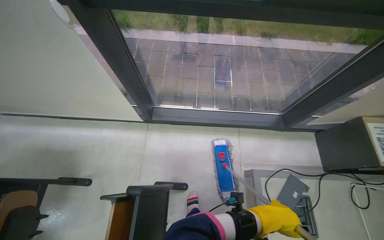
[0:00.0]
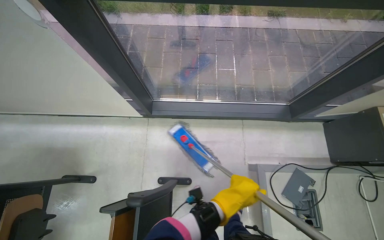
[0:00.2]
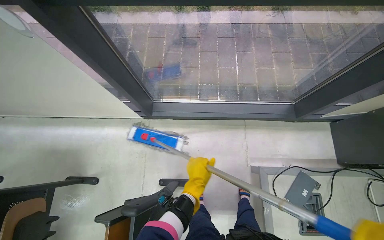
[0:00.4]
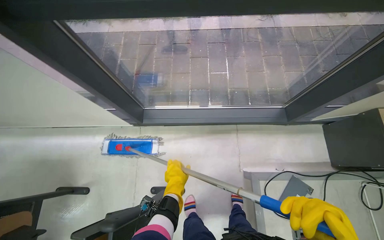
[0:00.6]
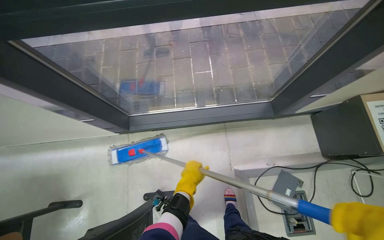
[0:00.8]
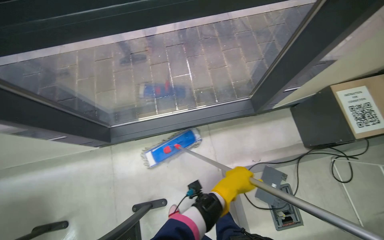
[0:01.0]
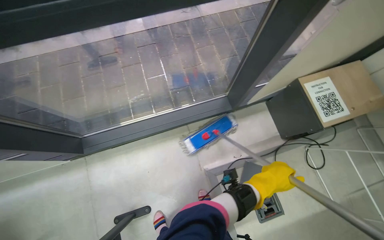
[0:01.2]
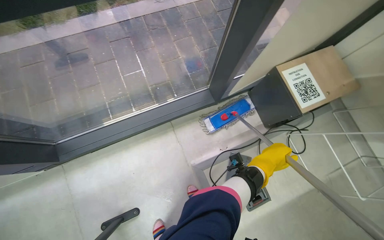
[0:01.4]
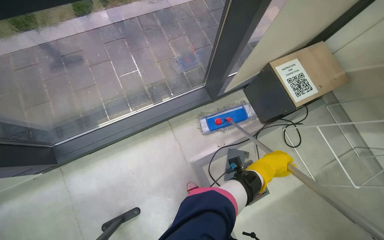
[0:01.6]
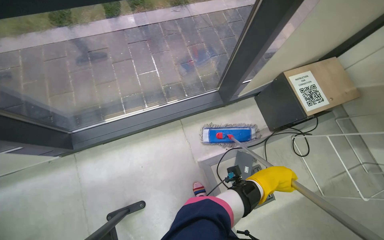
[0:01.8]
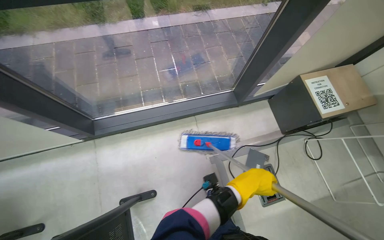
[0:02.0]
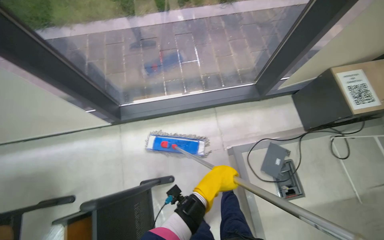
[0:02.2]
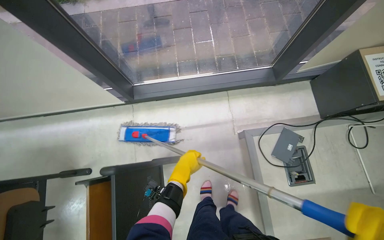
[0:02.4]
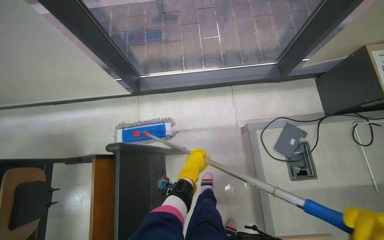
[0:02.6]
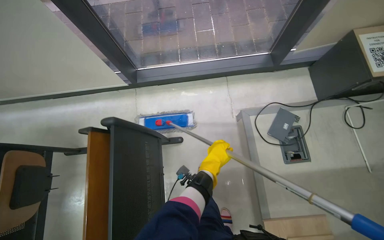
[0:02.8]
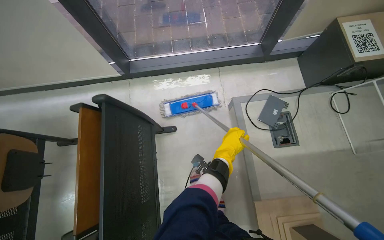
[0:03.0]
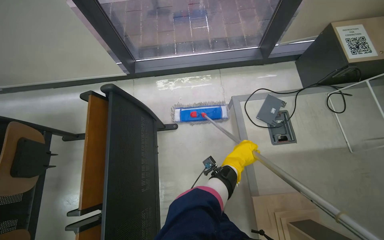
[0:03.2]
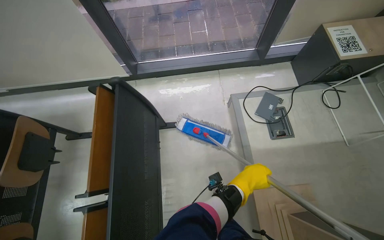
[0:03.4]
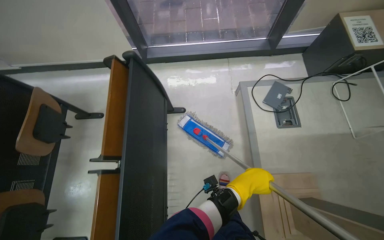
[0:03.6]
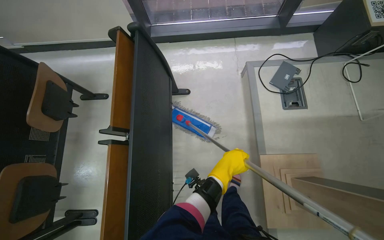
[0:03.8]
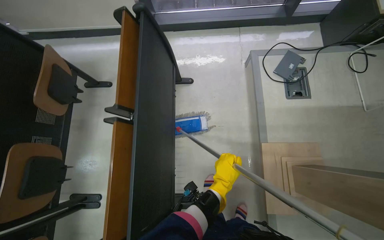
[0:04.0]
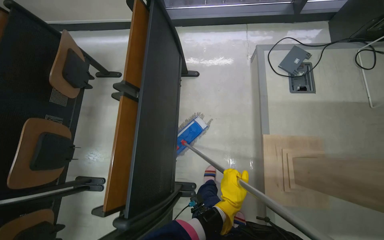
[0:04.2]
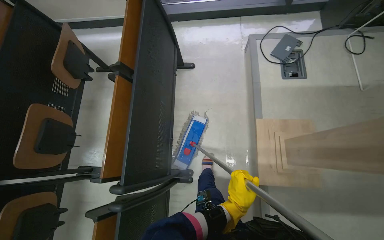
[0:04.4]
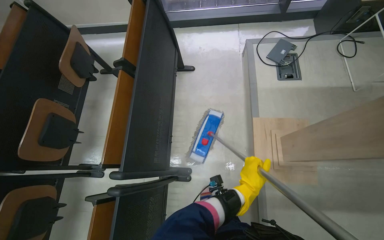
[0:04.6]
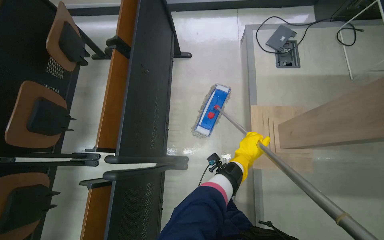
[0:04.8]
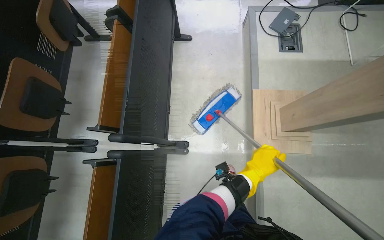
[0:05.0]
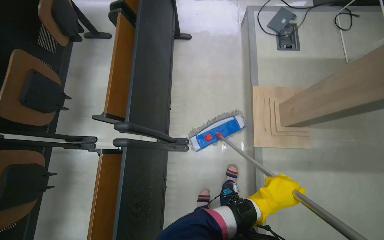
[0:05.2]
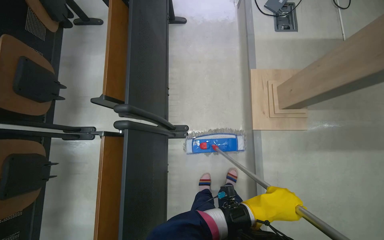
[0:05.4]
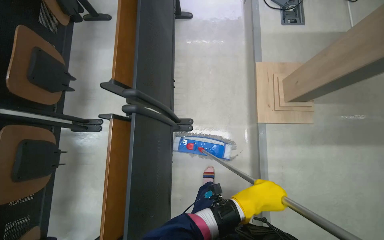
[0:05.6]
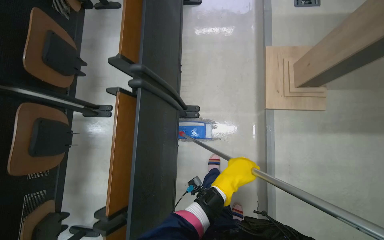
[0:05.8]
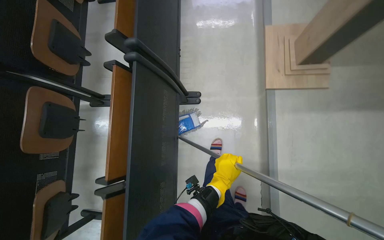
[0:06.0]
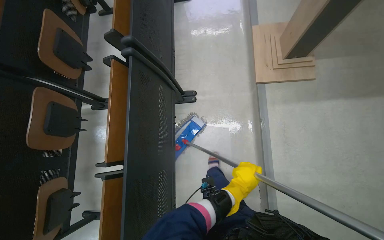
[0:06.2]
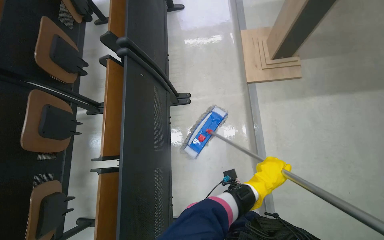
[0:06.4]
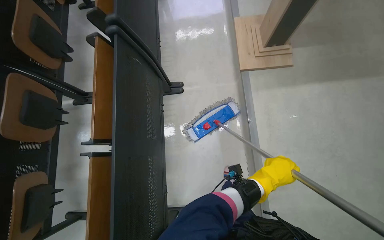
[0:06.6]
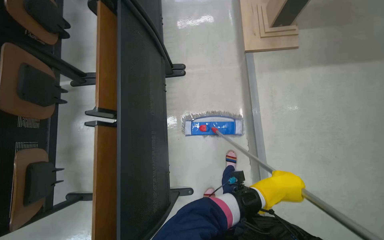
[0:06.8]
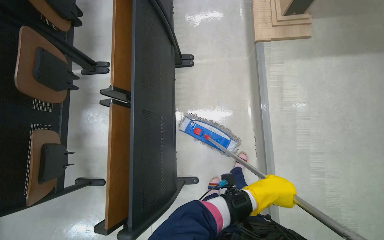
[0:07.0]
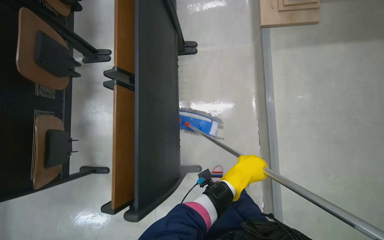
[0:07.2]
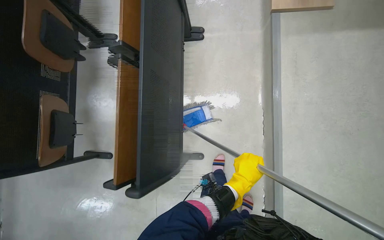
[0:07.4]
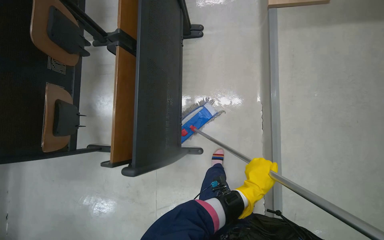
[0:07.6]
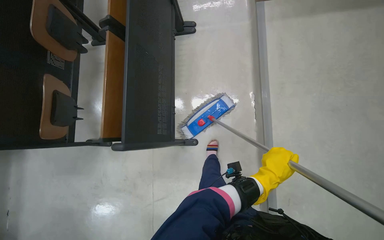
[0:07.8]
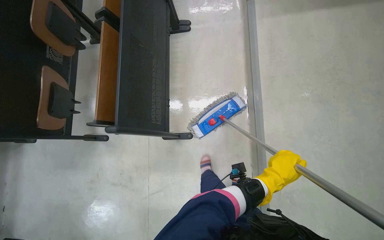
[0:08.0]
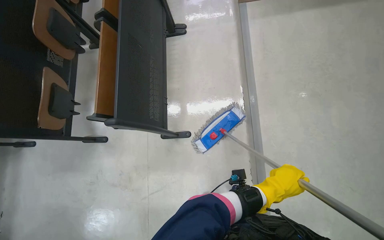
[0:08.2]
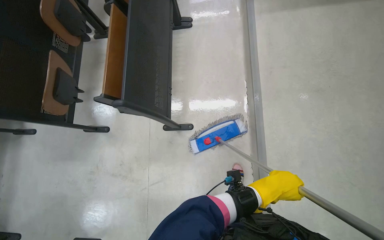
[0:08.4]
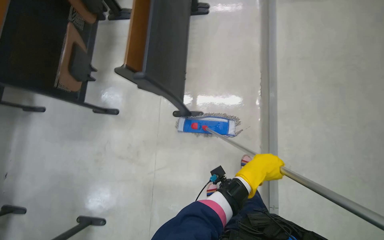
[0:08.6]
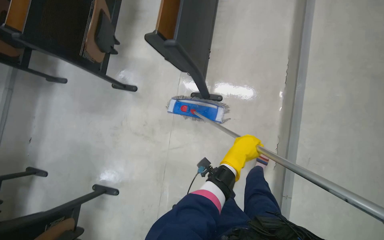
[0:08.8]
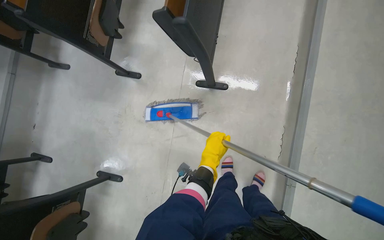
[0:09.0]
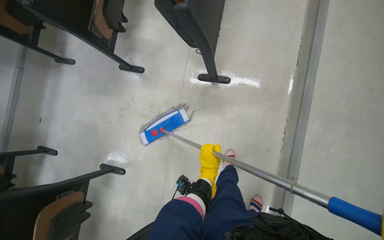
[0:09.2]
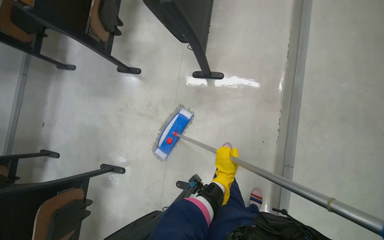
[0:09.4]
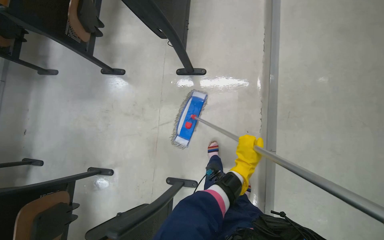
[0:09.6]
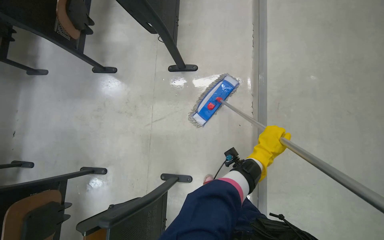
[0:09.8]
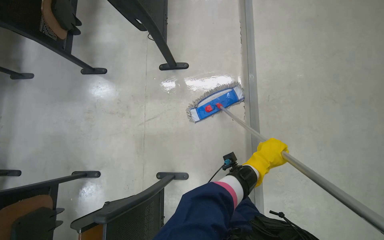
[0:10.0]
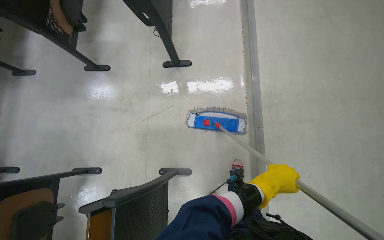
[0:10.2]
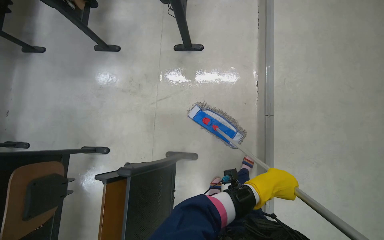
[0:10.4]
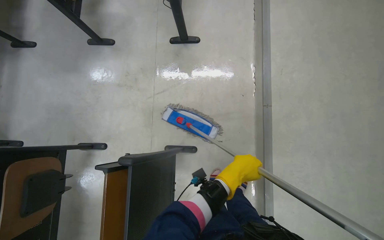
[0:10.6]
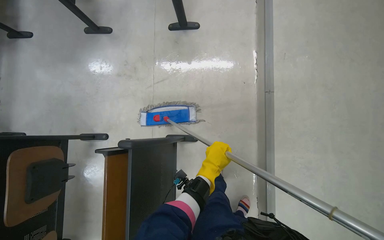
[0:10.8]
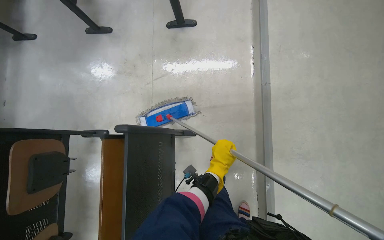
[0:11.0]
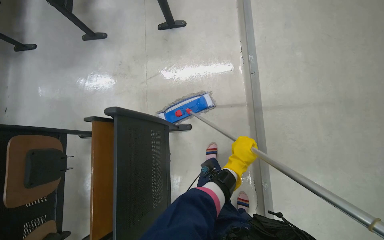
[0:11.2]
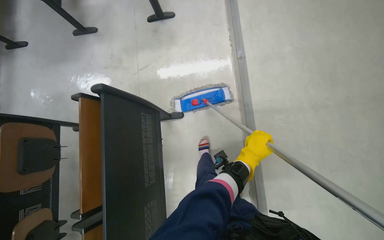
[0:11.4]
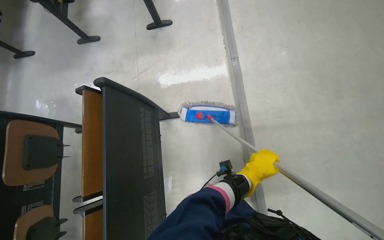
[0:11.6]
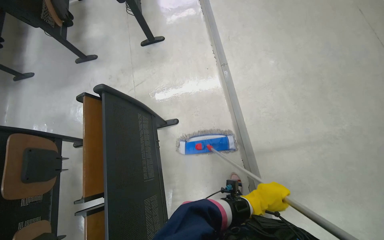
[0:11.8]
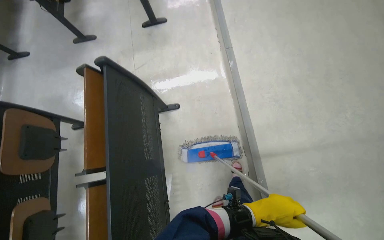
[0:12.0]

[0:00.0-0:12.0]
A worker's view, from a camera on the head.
Job: mopping floor.
The whole recording: Mopping lecture hall floor. The worker mops the floor of the lecture hall, moving between rows of seats.
0:00.0 to 0:01.6: The camera is carried approximately 50 cm. The wearer looks some 30 degrees further to the right.
0:01.6 to 0:03.0: The head travels approximately 60 cm. The wearer's head swings approximately 20 degrees to the left.
0:03.0 to 0:04.4: The wearer moves some 60 cm.
0:04.4 to 0:06.0: The camera travels some 60 cm.
0:06.0 to 0:07.6: The wearer moves approximately 60 cm.
0:07.6 to 0:09.0: The camera is carried approximately 50 cm.
0:09.0 to 0:10.4: The camera is carried roughly 60 cm.
0:10.4 to 0:12.0: The wearer moves some 70 cm.

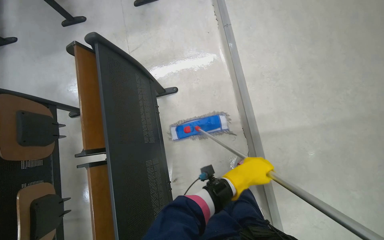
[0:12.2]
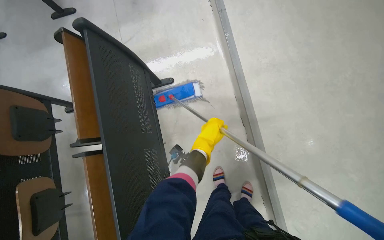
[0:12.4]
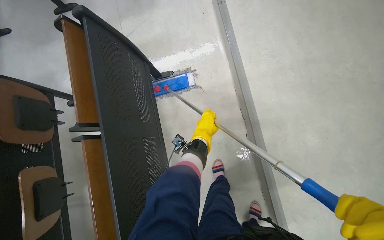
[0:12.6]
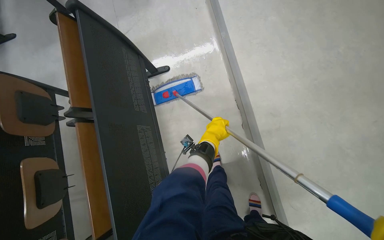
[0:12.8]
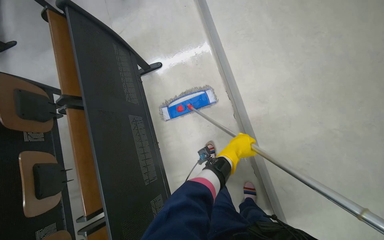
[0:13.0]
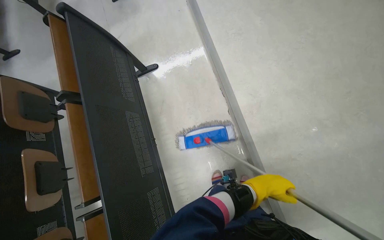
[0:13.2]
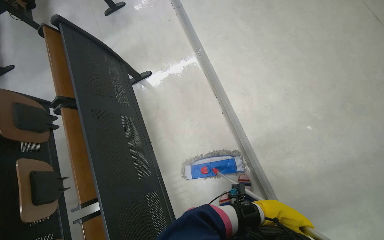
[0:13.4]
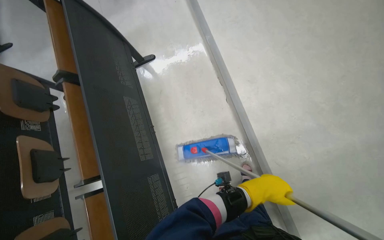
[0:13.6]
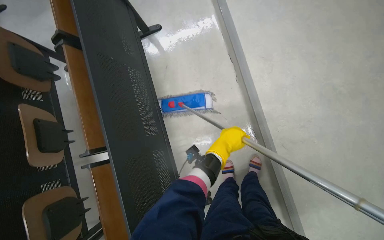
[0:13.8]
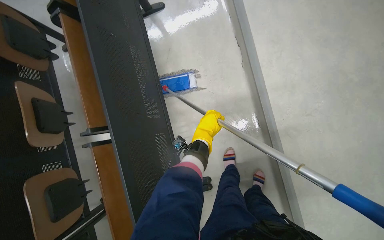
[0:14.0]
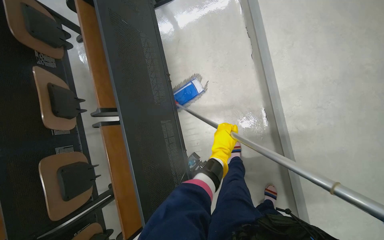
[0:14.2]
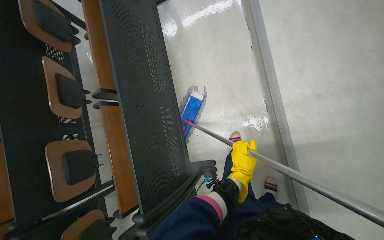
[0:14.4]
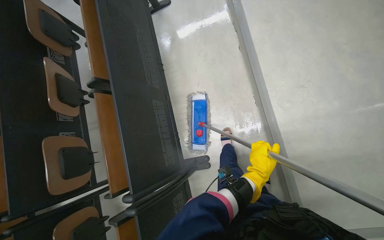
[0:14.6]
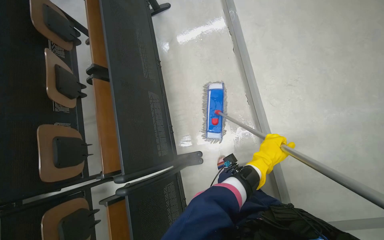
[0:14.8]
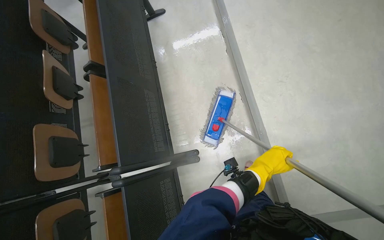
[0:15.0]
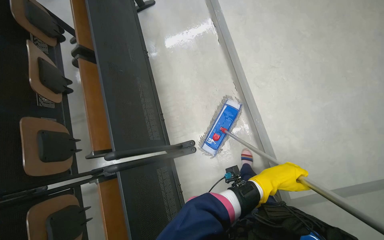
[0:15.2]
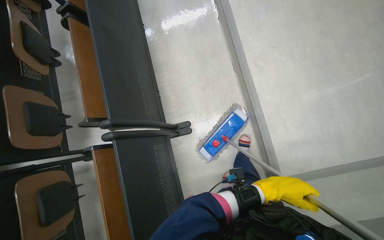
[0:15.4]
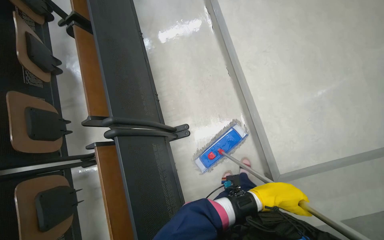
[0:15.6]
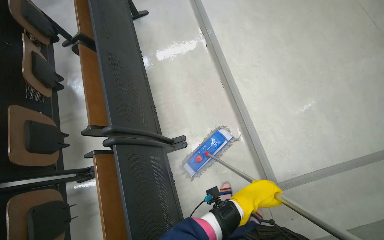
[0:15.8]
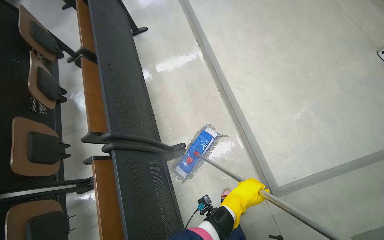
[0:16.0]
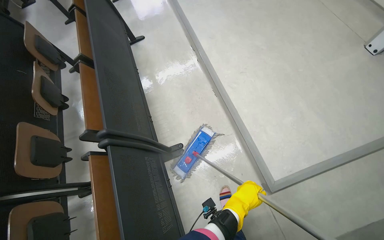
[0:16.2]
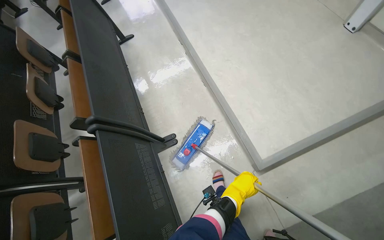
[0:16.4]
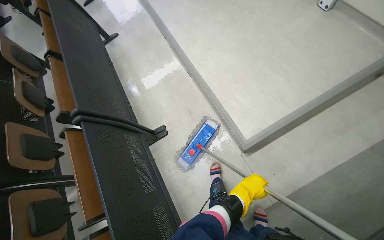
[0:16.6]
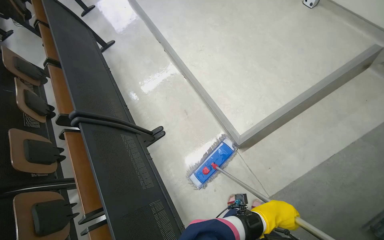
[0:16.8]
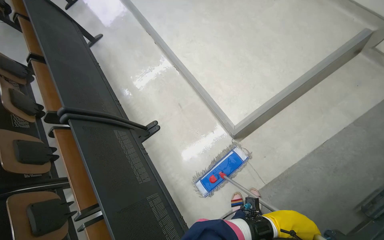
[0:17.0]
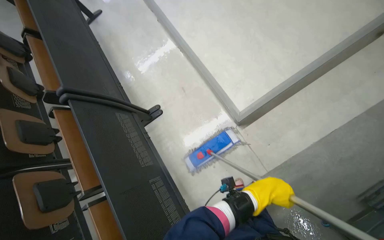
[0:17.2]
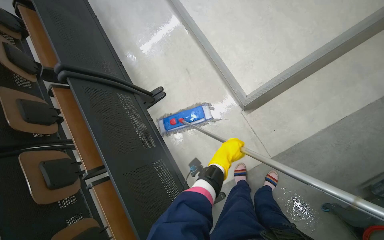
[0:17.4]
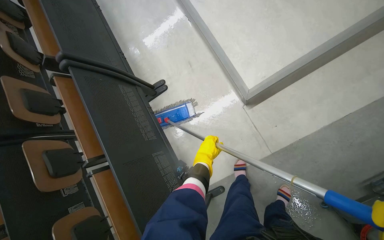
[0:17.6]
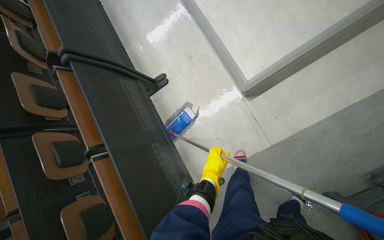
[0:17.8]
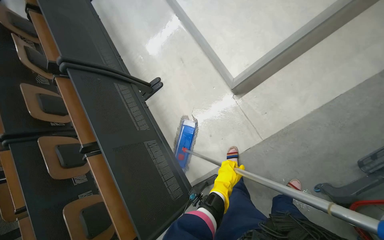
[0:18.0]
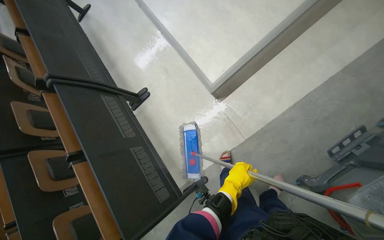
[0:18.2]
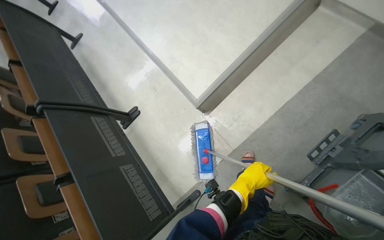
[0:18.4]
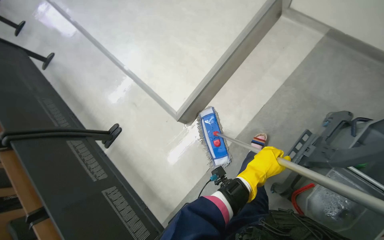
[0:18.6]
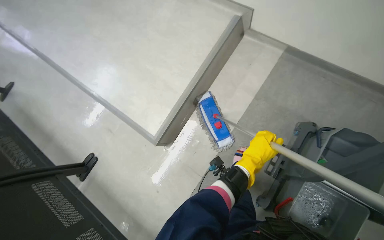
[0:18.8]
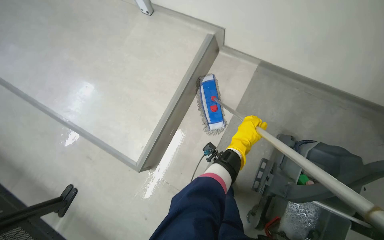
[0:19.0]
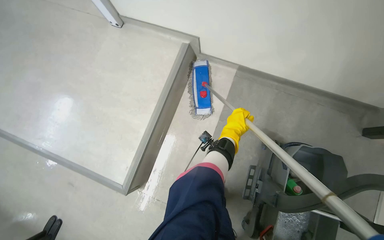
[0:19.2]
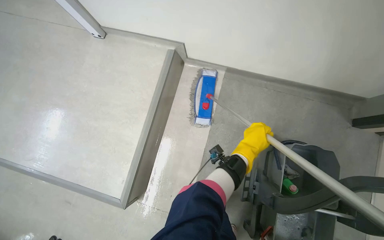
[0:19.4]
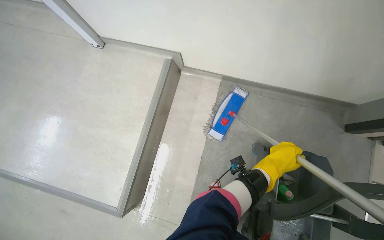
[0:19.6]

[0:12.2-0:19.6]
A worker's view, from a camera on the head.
Job: mopping floor.
The whole recording: Mopping lecture hall floor. The worker mops the floor of the lecture hall, moving between rows of seats.
0:12.2 to 0:13.6: The camera is carried some 50 cm.
0:13.6 to 0:15.2: The wearer moves approximately 60 cm.
0:15.2 to 0:16.6: The camera is carried approximately 60 cm.
0:16.6 to 0:18.2: The camera is carried approximately 40 cm.
0:18.2 to 0:19.6: The head travels roughly 1 m. The head turns to the right by roughly 35 degrees. The camera pitches upward, by roughly 30 degrees.
